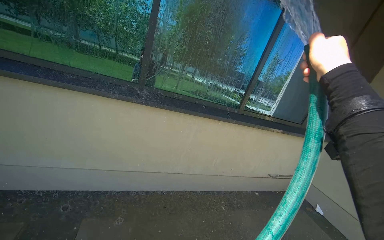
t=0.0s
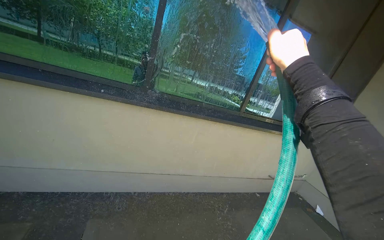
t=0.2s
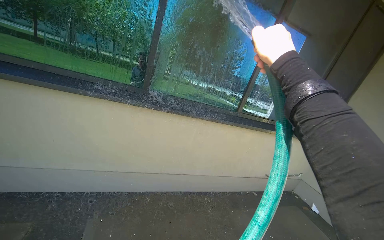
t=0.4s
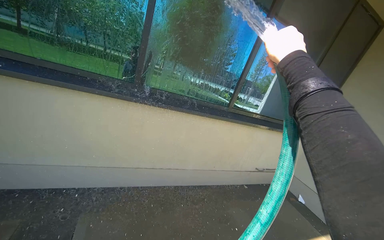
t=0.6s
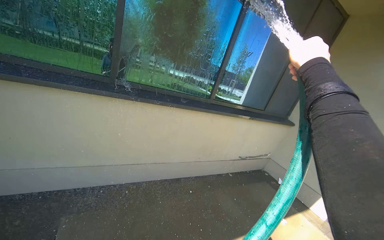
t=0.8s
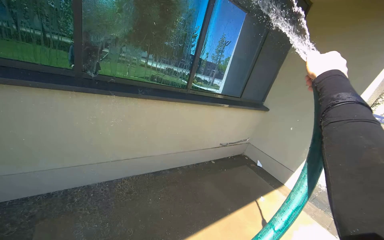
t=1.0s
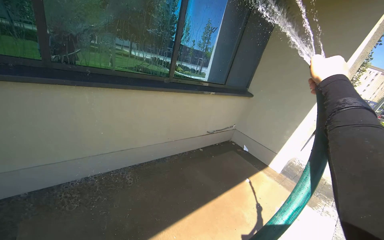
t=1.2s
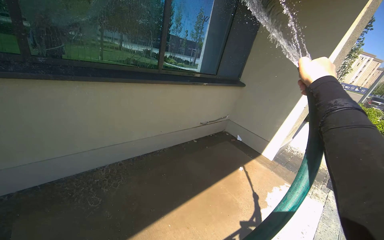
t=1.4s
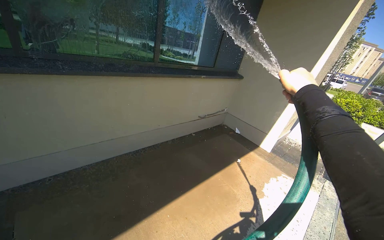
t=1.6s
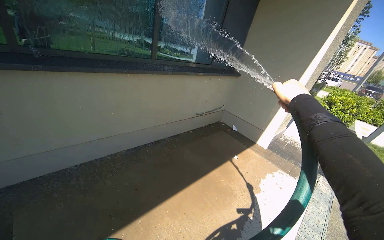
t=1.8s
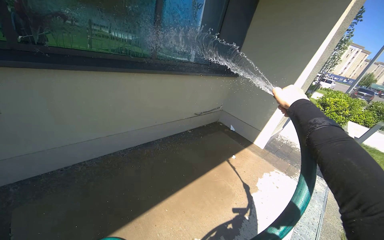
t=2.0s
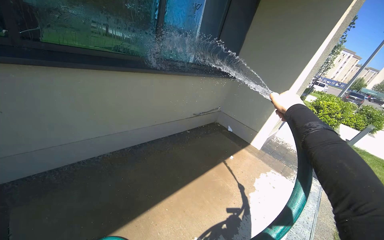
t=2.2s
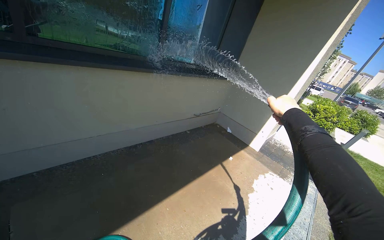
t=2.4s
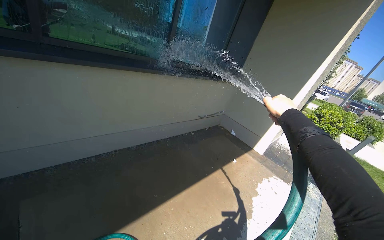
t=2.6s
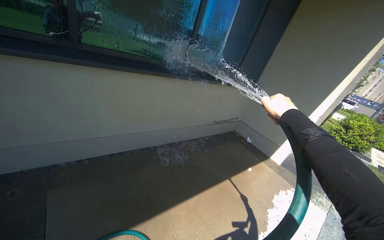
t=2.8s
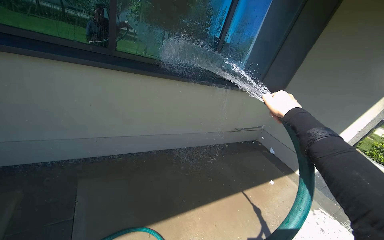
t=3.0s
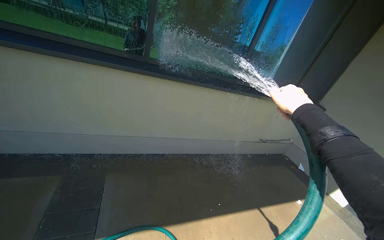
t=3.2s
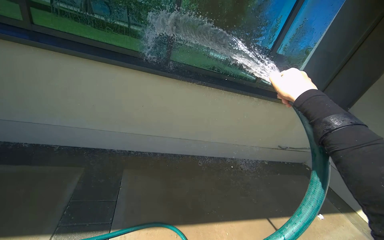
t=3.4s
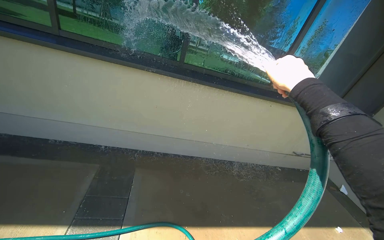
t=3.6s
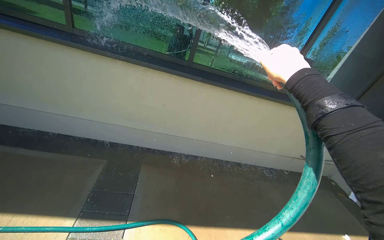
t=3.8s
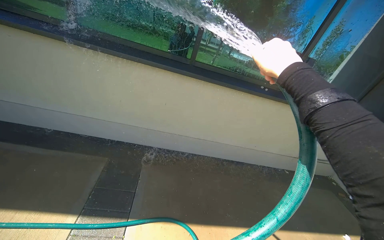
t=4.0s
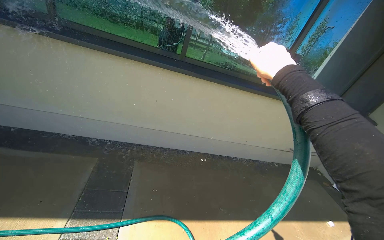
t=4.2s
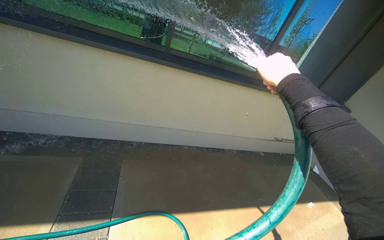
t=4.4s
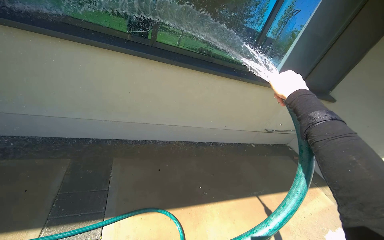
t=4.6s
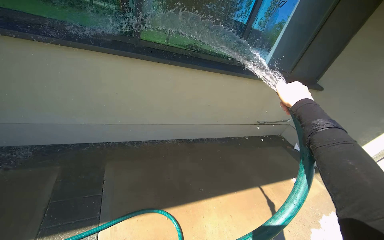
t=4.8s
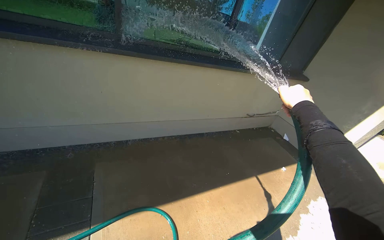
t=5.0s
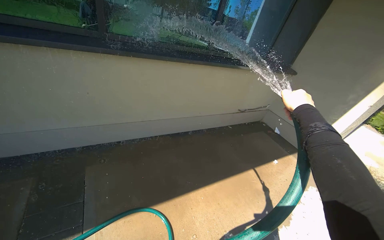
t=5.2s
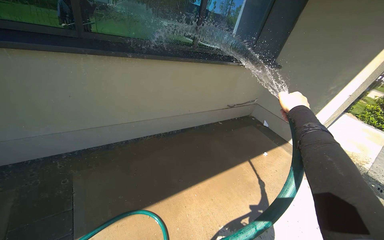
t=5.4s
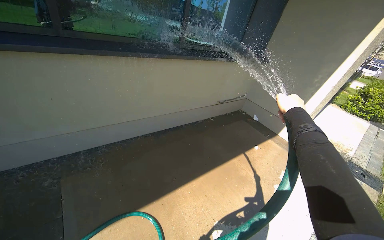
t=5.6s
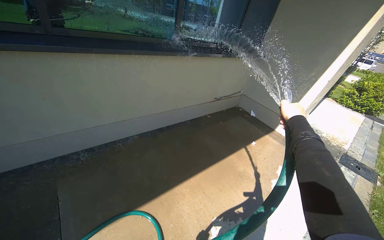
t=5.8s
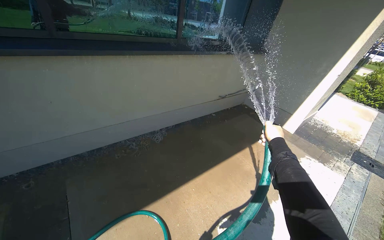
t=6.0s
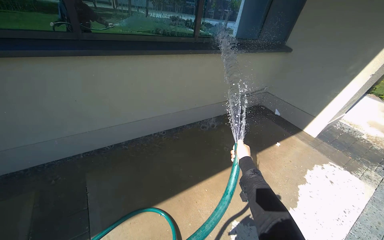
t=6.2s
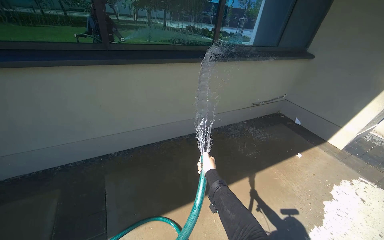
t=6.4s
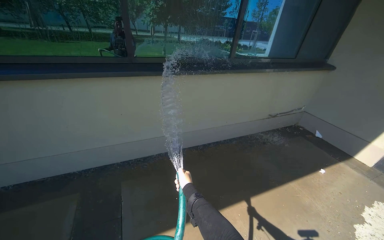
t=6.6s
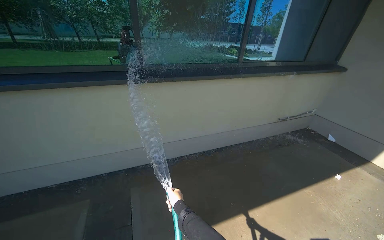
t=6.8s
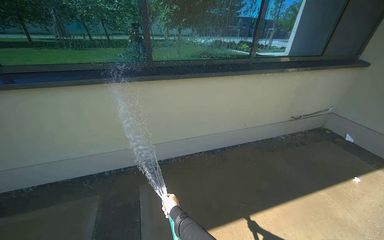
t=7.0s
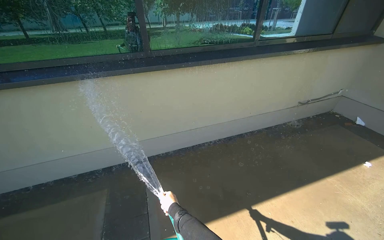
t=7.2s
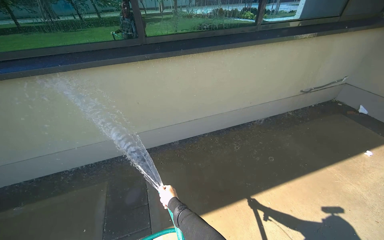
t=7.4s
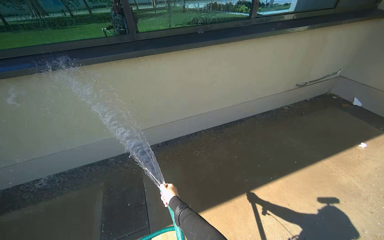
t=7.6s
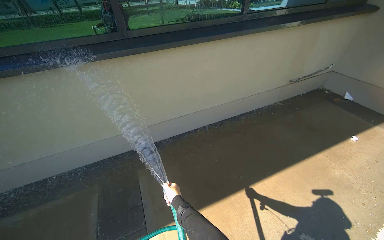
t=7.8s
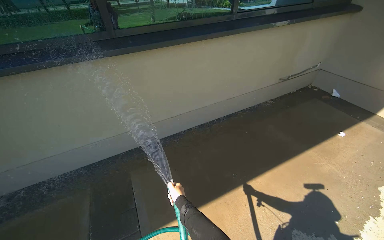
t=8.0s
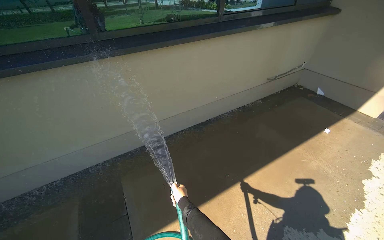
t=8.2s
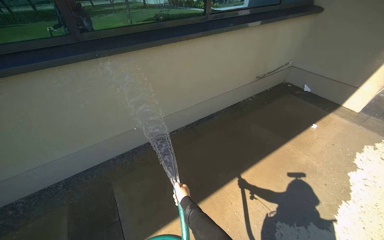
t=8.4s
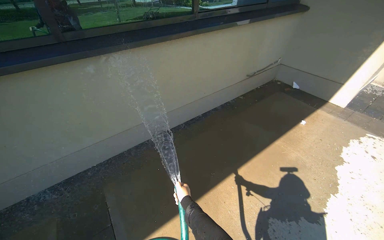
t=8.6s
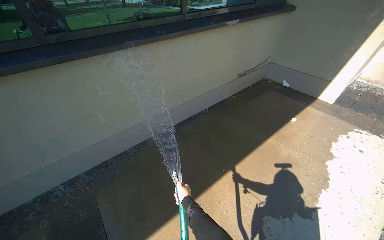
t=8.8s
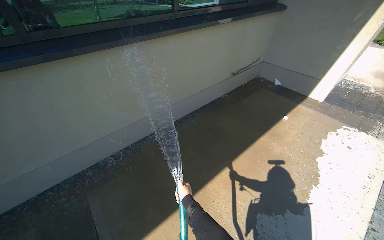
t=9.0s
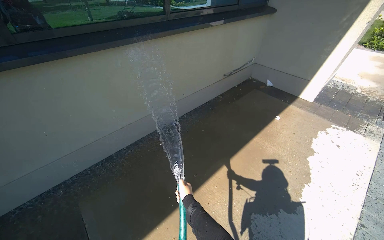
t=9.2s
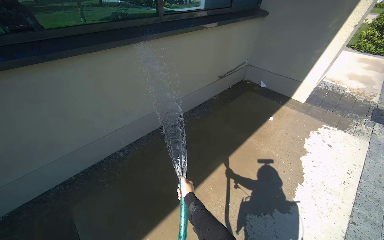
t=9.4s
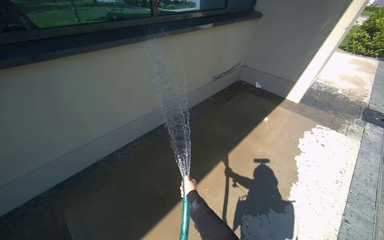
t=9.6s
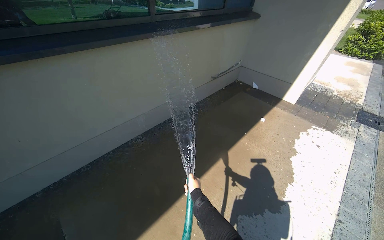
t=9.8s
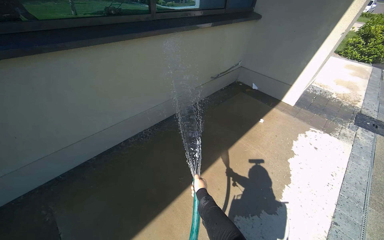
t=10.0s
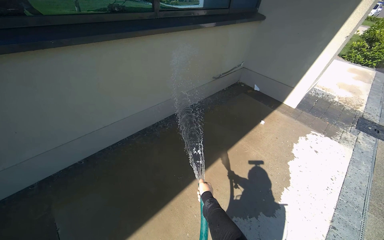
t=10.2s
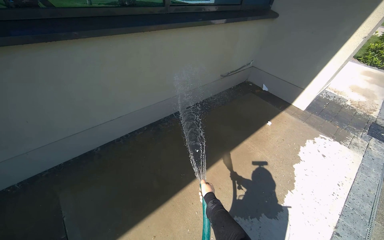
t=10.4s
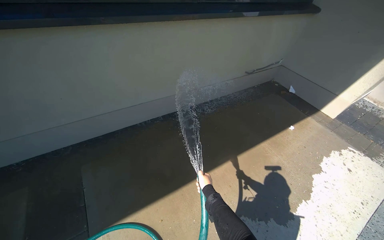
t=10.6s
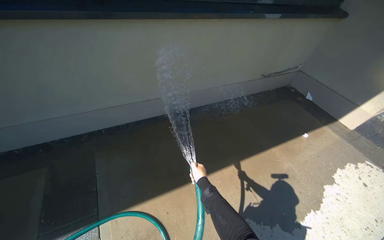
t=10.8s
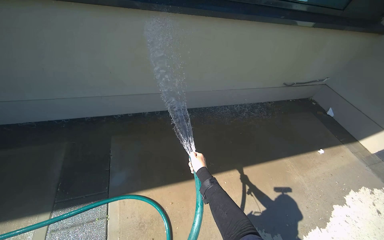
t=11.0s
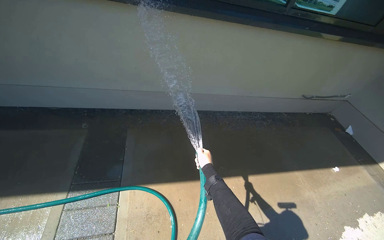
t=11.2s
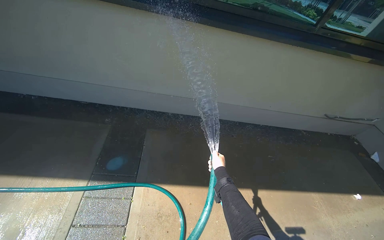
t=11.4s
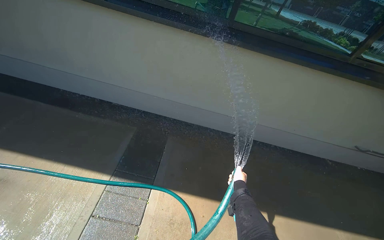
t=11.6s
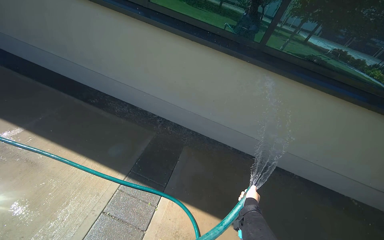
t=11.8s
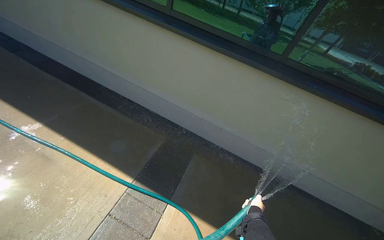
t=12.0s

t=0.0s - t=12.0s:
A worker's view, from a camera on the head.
Job: wiping surfaces.
The whole recording: Spraying water on sidewalk. The worker sprays water onto the sidewalk with a hose.
t=0.0s - t=1.6s: The wearer looks roughly 20 degrees further to the right. The camera pitches downward, by approximately 10 degrees.
t=3.0s - t=4.4s: The right hand goes roughly 15 cm to the left.
t=4.4s - t=6.0s: The wearer's head swings some 25 degrees to the right. The right hand heads to the right, down the picture and farther from the camera, covering approximately 60 cm.
t=6.0s - t=7.6s: The camera is aimed some 20 degrees further to the left. The right hand moves to the left, approximately 70 cm.
t=7.6s - t=9.0s: The wearer looks roughly 20 degrees further to the right. The right hand moves to the right and farther from the camera, roughly 35 cm.
t=9.0s - t=10.4s: The right hand goes about 20 cm to the right.
t=10.4s - t=12.0s: The camera travels approximately 60 cm. The wearer's head swings roughly 65 degrees to the left.

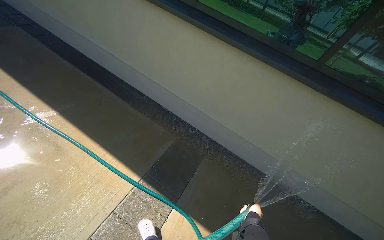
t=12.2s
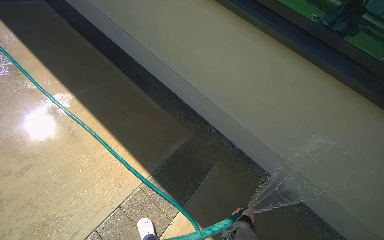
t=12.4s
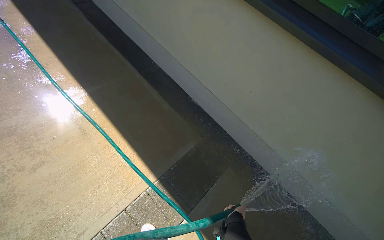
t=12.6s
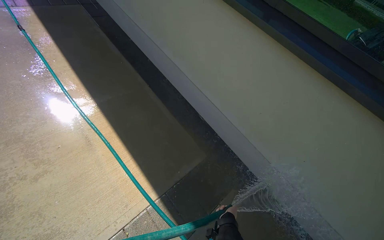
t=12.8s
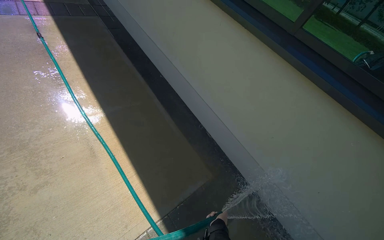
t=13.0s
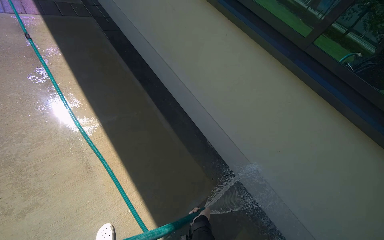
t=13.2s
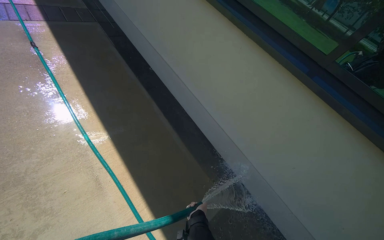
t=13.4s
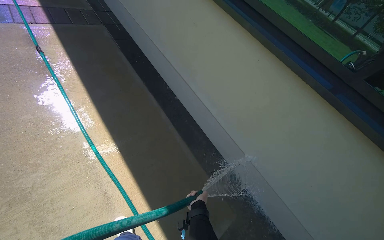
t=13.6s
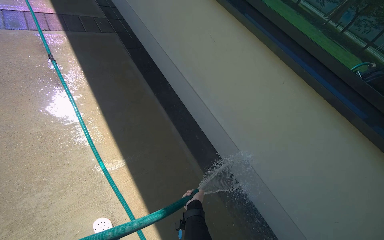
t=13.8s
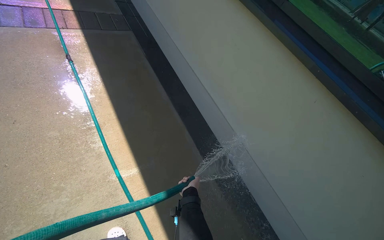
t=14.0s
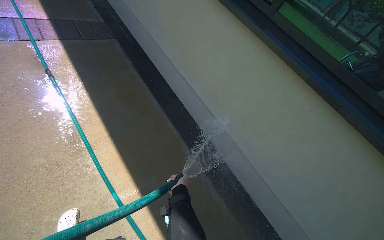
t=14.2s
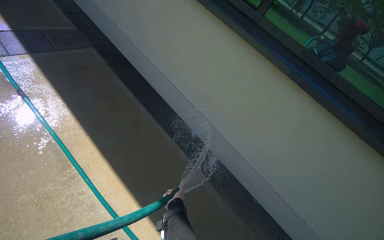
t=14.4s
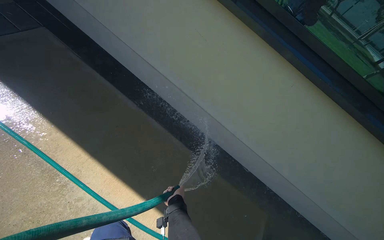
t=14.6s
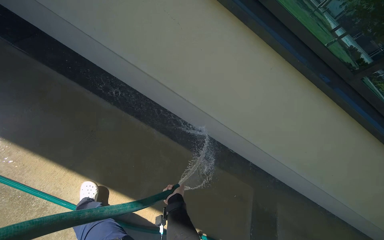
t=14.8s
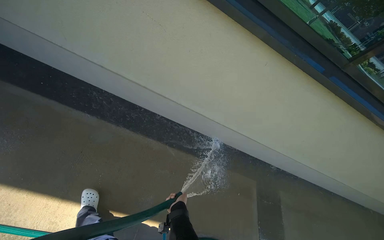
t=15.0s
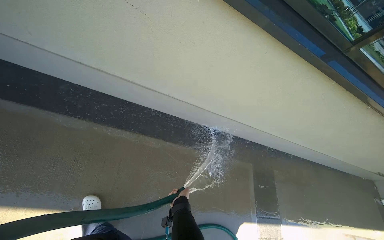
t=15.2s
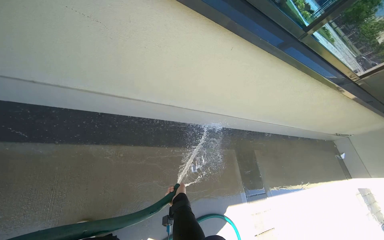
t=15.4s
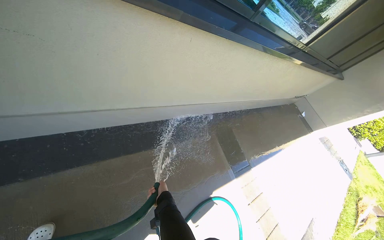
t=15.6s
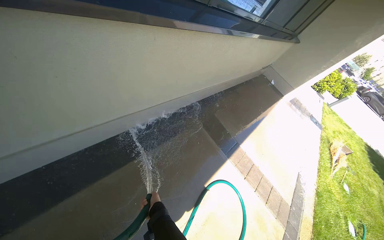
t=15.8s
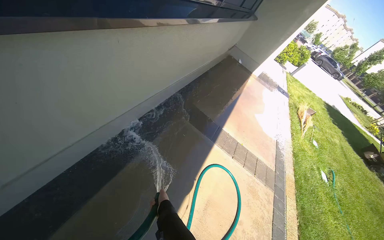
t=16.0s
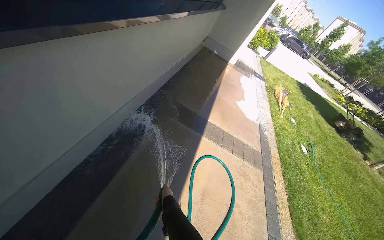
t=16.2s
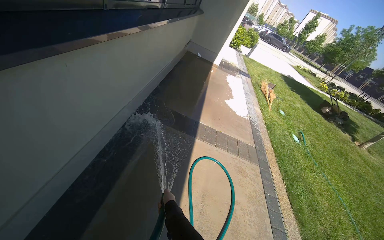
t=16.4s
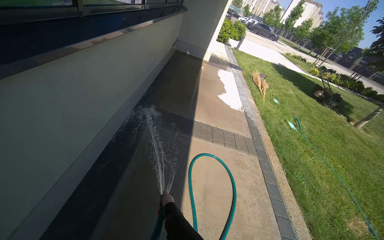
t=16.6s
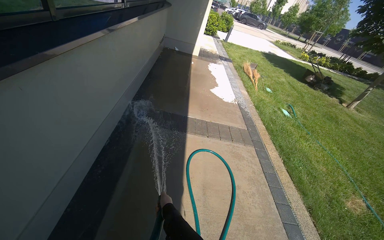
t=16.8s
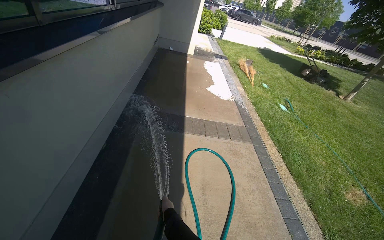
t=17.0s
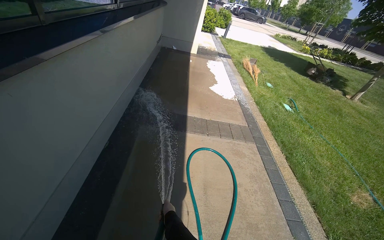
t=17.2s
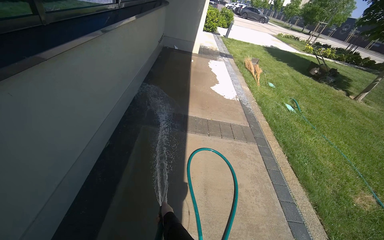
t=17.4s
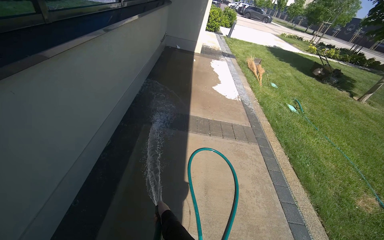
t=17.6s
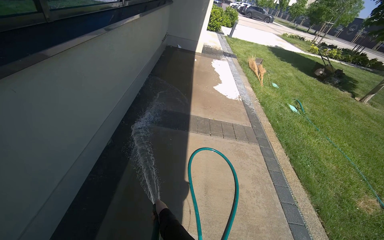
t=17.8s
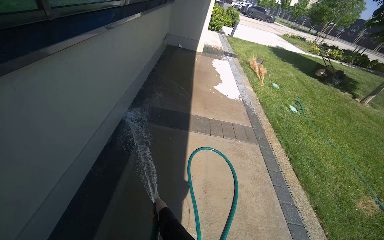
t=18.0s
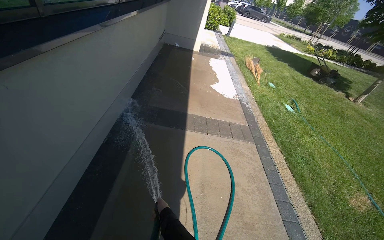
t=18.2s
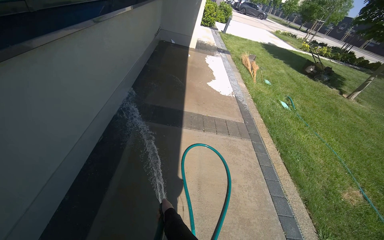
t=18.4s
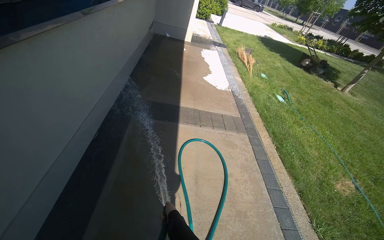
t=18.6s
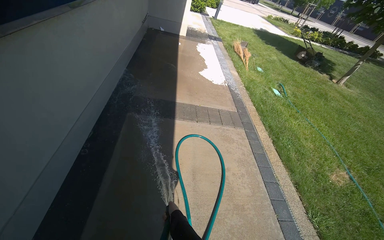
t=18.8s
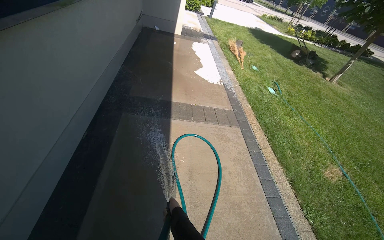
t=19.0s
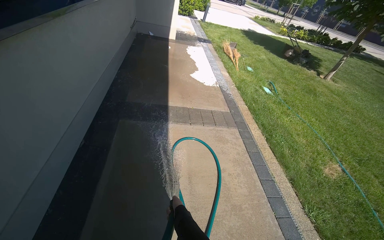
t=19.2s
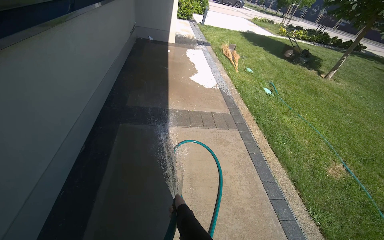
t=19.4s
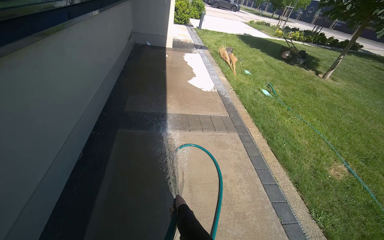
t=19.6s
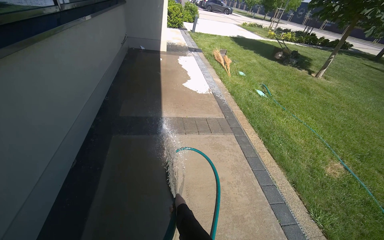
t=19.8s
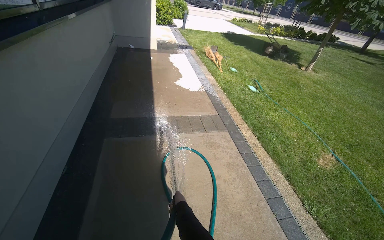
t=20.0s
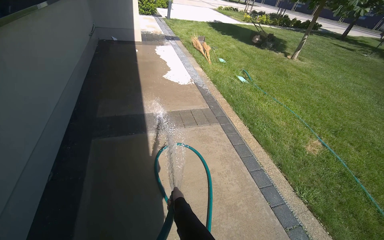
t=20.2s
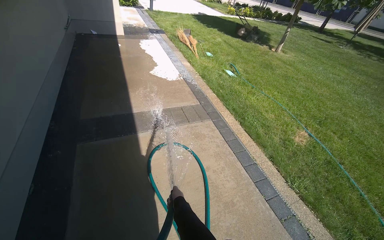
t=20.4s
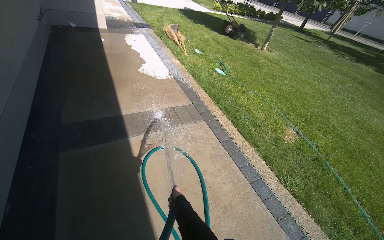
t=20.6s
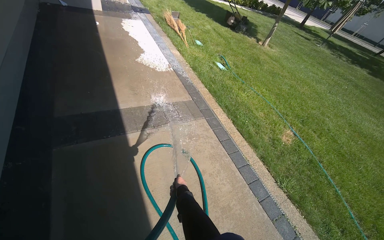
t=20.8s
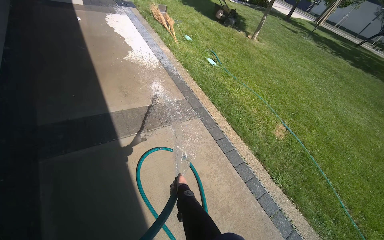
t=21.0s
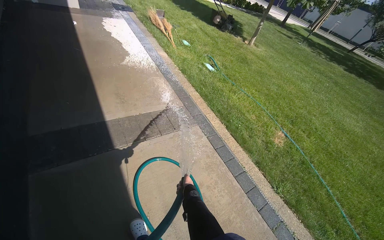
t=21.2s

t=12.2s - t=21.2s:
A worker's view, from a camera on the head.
Job: wiping surfaces.
The whole recording: Spraying water on sidewalk. The worker sprays water onto the sidewalk with a hose.
t=12.2s - t=13.8s: The wearer moves approximately 1 m.
t=15.2s - t=16.6s: The head turns to the right by about 80 degrees. The wearer looks about 15 degrees further downward.
t=16.6s - t=18.2s: The head travels approximately 3 m.
t=18.2s - t=19.8s: The right hand goes approximately 20 cm to the right.
t=19.8s - t=21.2s: The camera travels some 60 cm. The head rotates about 25 degrees to the right.
